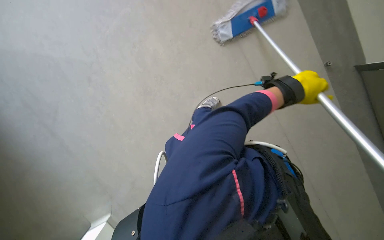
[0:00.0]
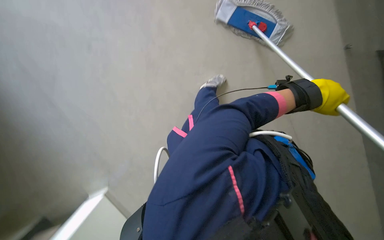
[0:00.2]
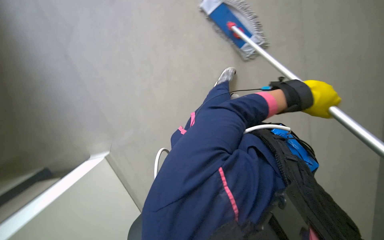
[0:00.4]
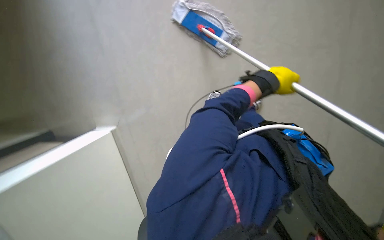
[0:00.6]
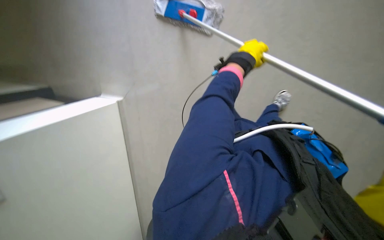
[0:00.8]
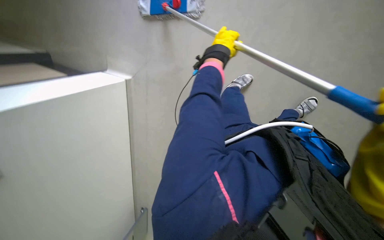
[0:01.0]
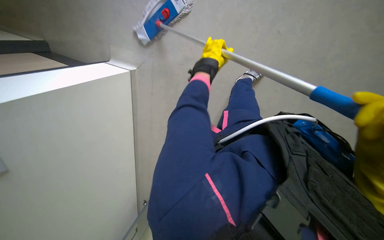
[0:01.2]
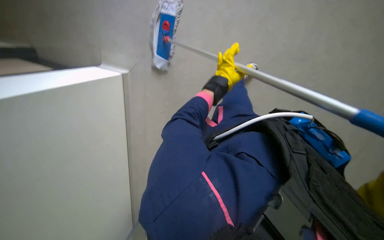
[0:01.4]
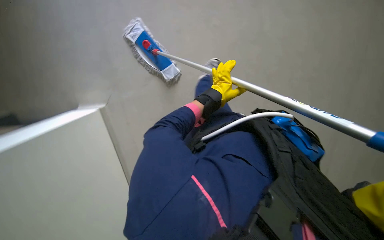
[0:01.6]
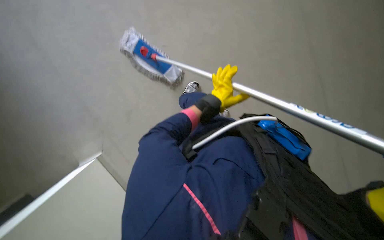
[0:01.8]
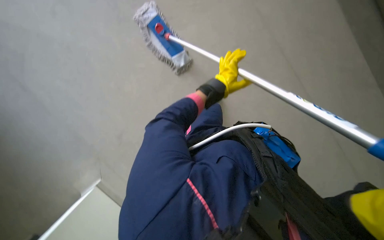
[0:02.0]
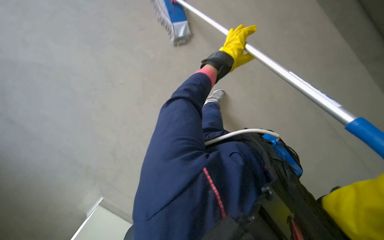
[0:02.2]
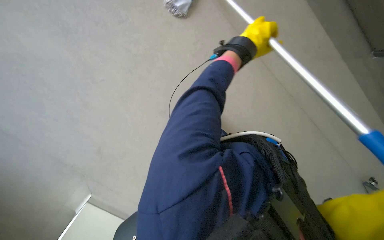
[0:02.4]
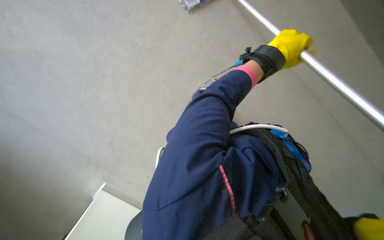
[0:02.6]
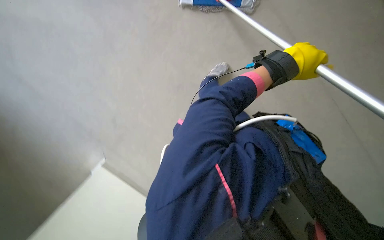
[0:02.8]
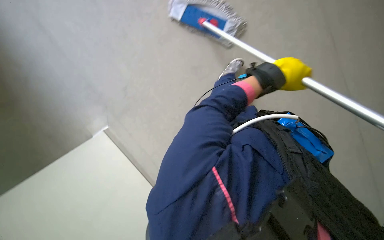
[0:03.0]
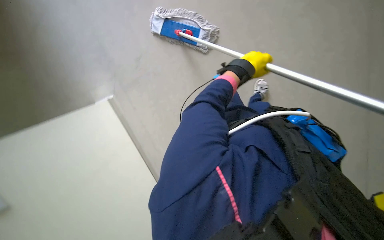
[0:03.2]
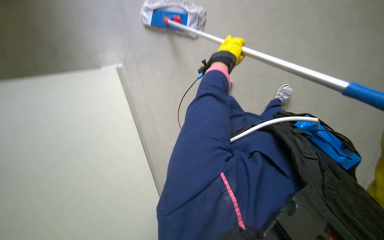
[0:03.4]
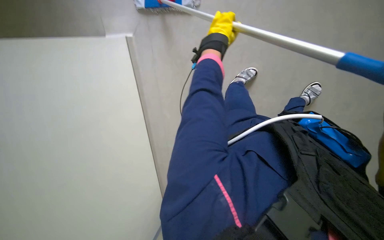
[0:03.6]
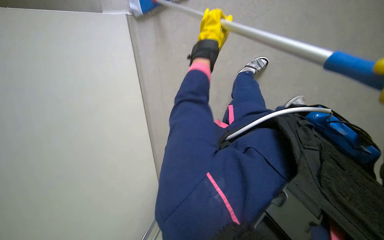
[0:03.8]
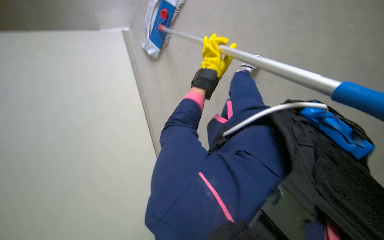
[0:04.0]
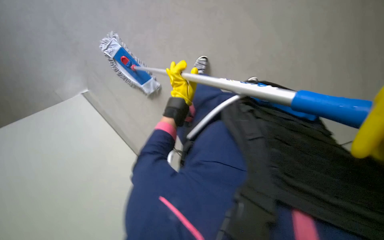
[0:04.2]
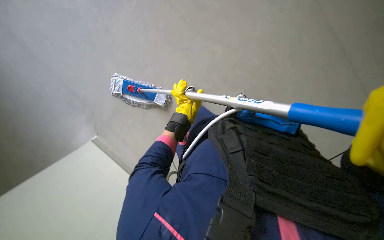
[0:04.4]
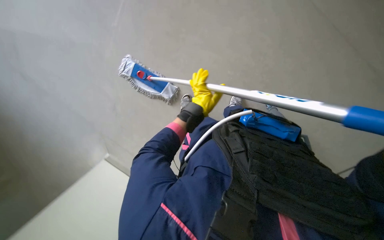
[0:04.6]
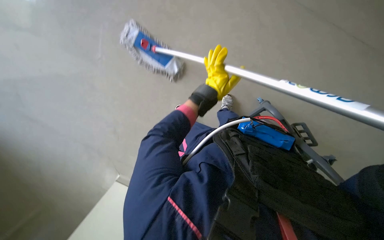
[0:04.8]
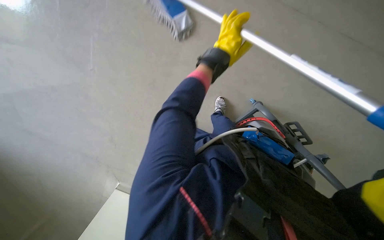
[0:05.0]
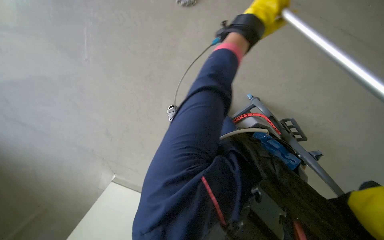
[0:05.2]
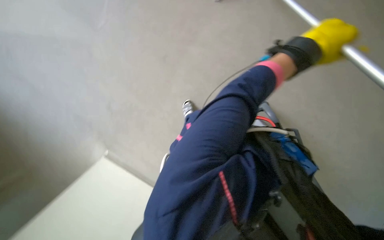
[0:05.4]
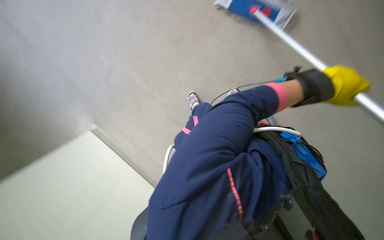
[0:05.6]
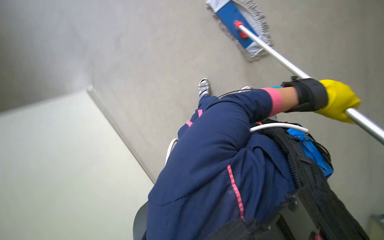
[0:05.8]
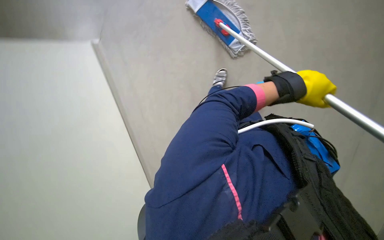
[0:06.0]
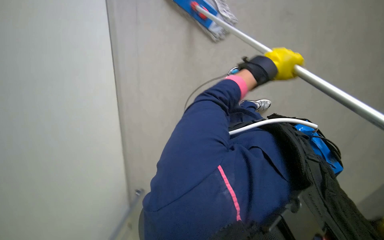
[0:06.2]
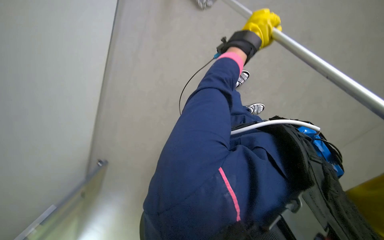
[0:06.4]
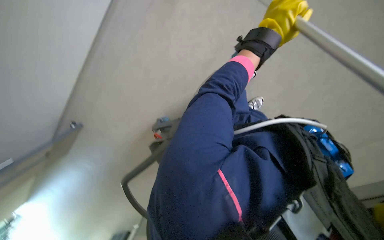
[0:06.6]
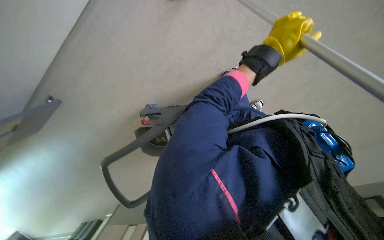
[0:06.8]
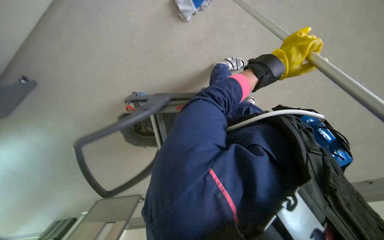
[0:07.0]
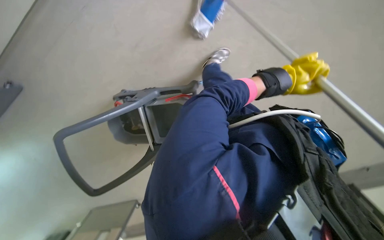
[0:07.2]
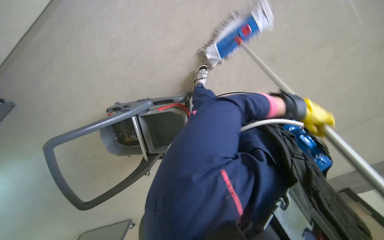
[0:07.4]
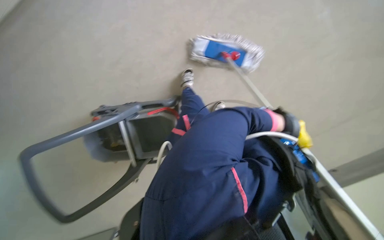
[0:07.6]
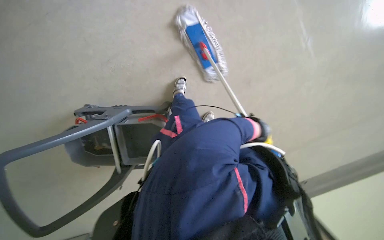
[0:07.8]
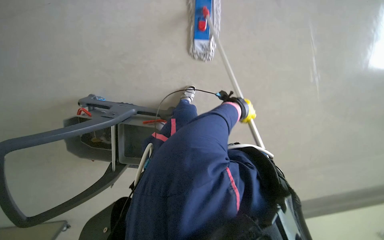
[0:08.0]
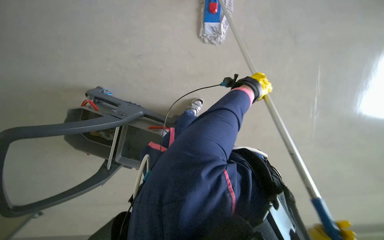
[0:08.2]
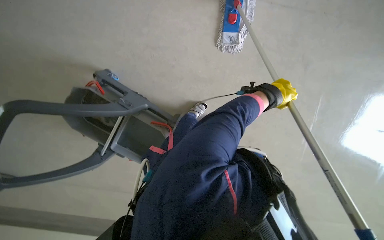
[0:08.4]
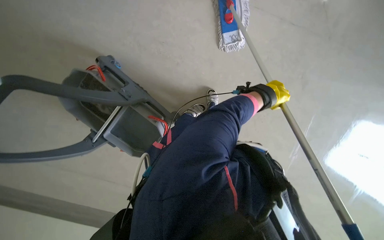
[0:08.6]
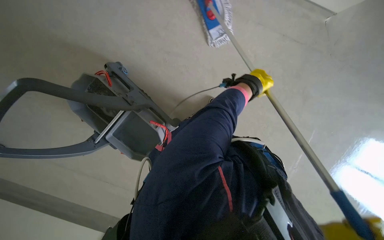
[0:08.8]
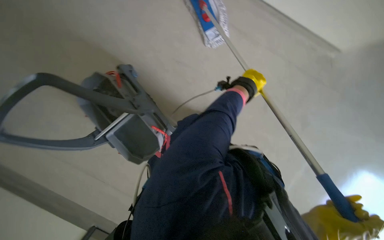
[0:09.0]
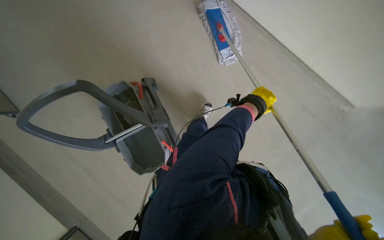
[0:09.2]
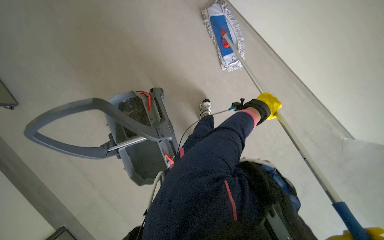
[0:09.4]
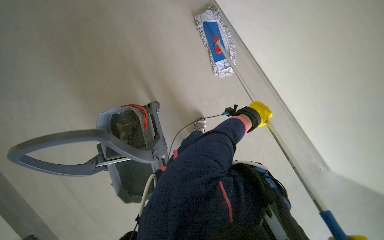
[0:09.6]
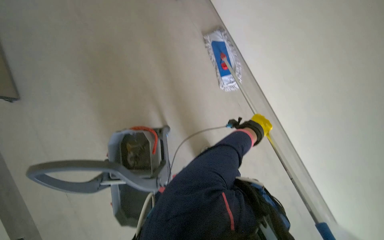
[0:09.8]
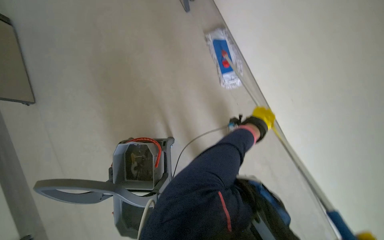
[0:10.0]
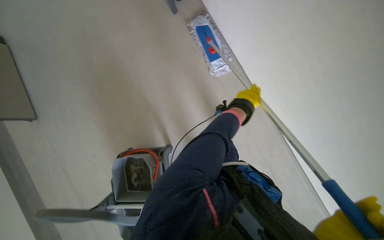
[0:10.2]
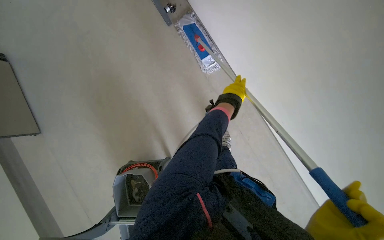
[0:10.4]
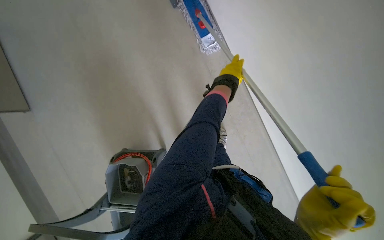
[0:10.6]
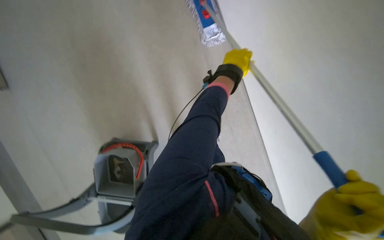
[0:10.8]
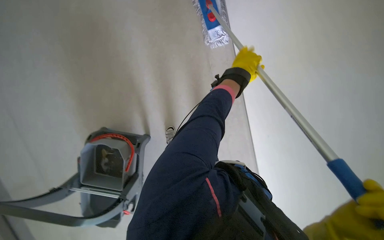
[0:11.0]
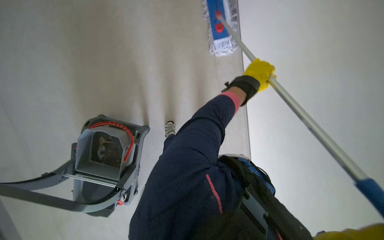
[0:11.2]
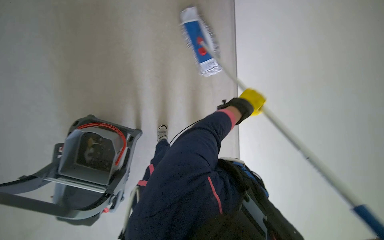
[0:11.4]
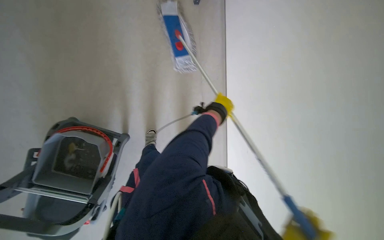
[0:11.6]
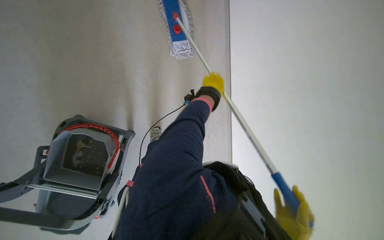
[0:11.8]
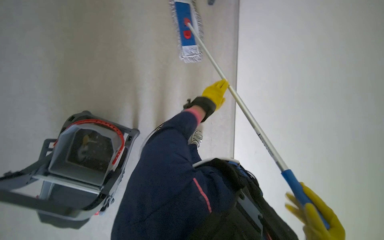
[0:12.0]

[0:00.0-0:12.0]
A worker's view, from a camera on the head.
Job: mopping floor.
The whole recording: Mopping hallway floor. The worker mops the hallway floor, periodically wringing the mop in the bucket.
0:00.0 to 0:01.6: The camera pitches downward, by approximately 15 degrees. The left hand is displaced to the left and farther from the camera by approximately 25 cm.
0:01.6 to 0:03.0: The view tilts about 25 degrees downward. The left hand shifts approximately 20 cm nearer to the camera.
0:03.0 to 0:04.4: Everything in view rotates approximately 30 degrees counterclockwise. The left hand heads farther from the camera and to the left, covering roughly 20 cm.
0:04.4 to 0:06.0: The camera is aimed approximately 20 degrees further to the right. The scene rotates clockwise by roughly 30 degrees. The left hand is displaced nearer to the camera and to the right by some 30 cm.
0:07.6 to 0:09.0: The camera pitches upward, by approximately 15 degrees. Everything in view rotates some 50 degrees clockwise.
0:10.4 to 0:12.0: The view pans to the right by about 20 degrees.

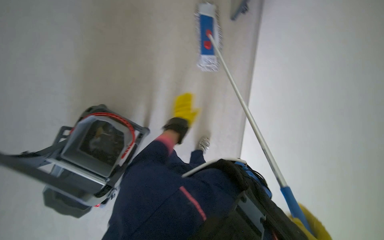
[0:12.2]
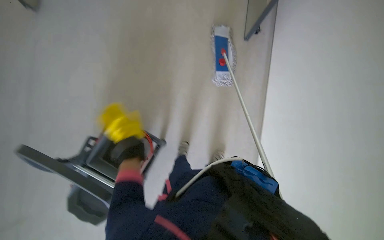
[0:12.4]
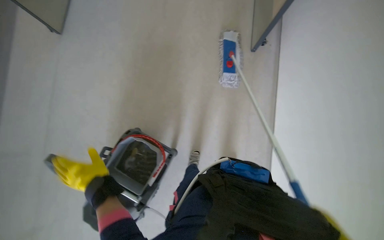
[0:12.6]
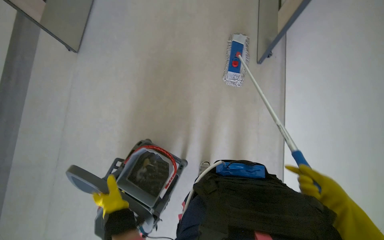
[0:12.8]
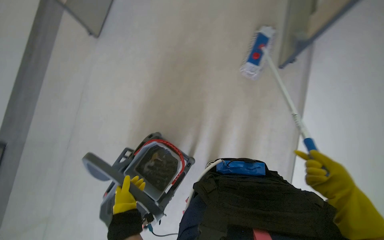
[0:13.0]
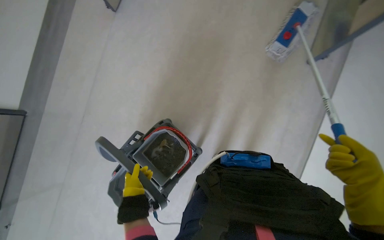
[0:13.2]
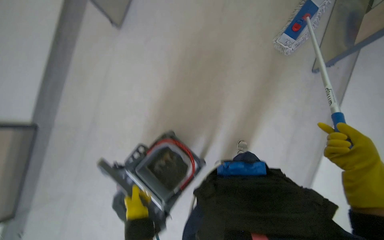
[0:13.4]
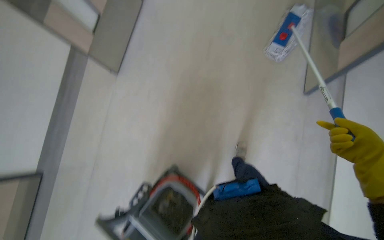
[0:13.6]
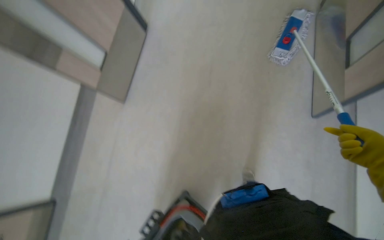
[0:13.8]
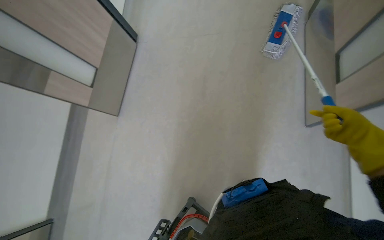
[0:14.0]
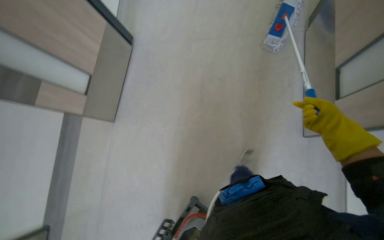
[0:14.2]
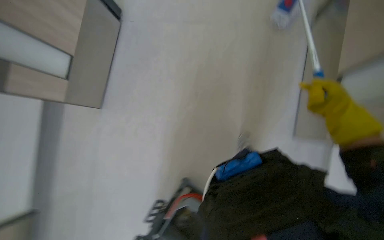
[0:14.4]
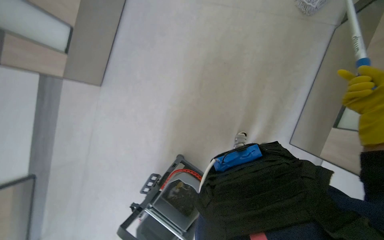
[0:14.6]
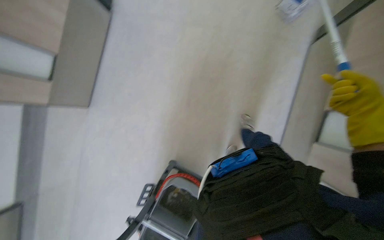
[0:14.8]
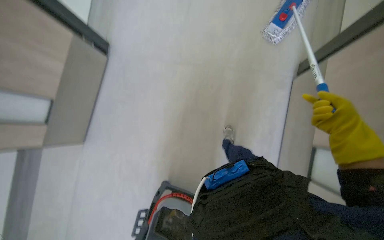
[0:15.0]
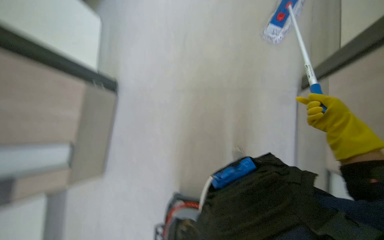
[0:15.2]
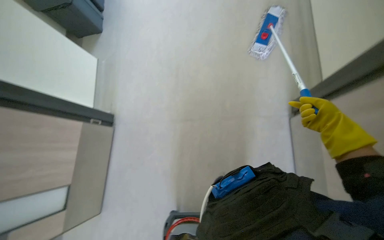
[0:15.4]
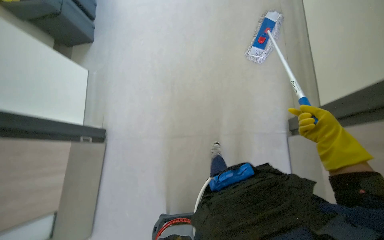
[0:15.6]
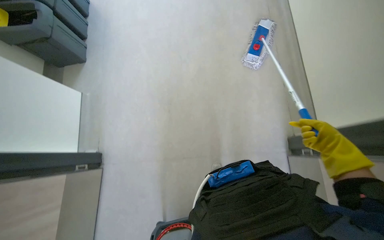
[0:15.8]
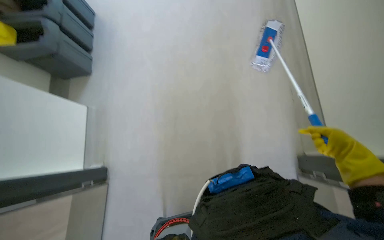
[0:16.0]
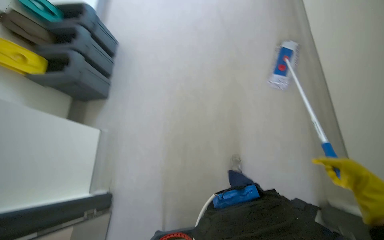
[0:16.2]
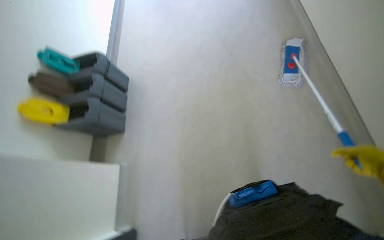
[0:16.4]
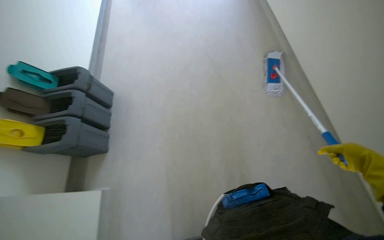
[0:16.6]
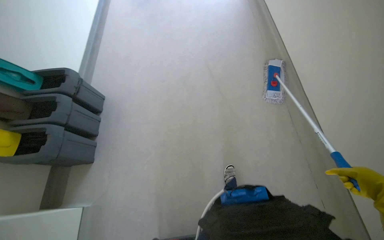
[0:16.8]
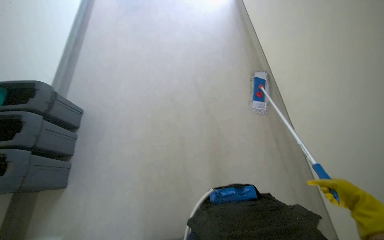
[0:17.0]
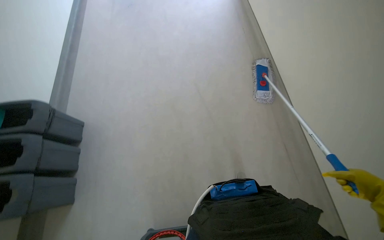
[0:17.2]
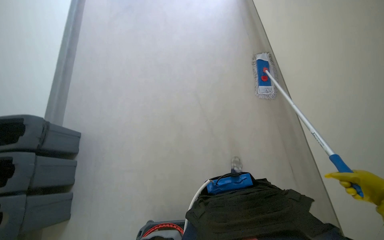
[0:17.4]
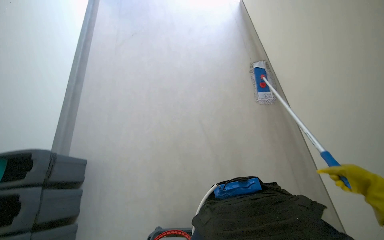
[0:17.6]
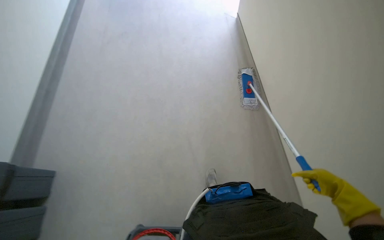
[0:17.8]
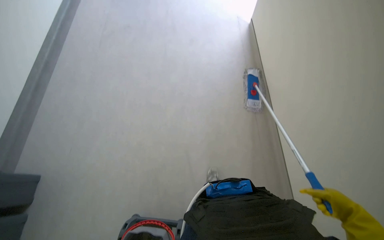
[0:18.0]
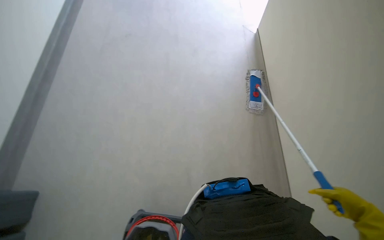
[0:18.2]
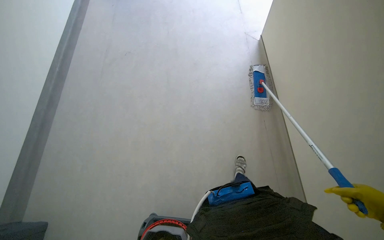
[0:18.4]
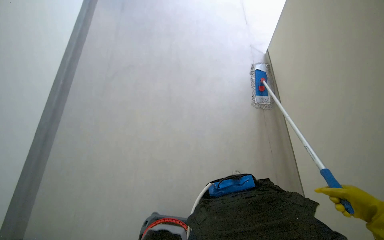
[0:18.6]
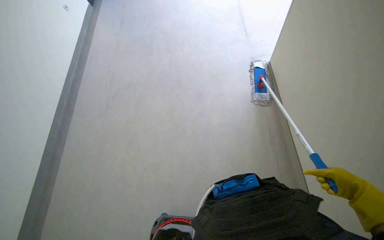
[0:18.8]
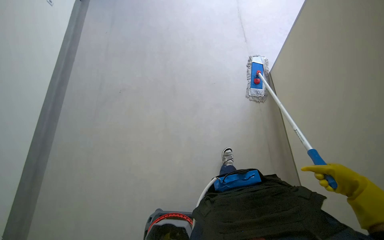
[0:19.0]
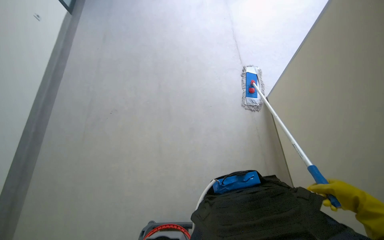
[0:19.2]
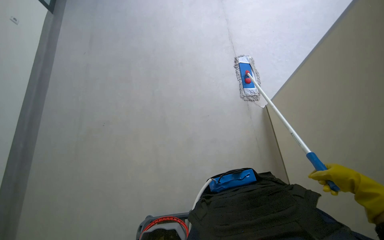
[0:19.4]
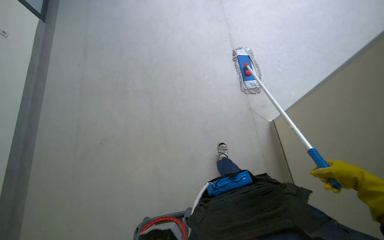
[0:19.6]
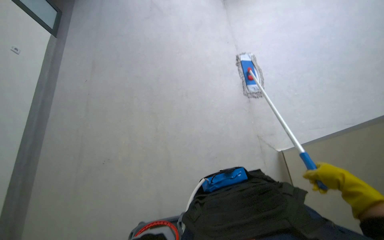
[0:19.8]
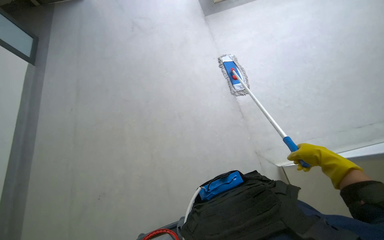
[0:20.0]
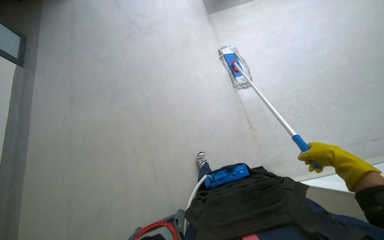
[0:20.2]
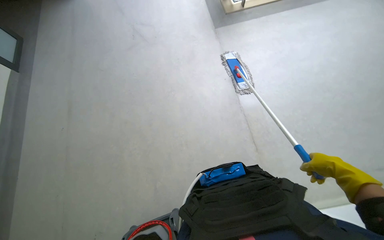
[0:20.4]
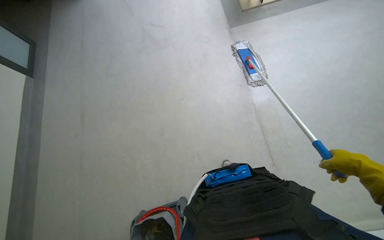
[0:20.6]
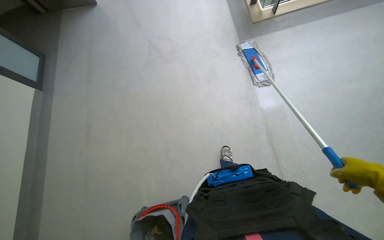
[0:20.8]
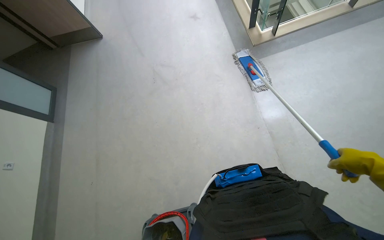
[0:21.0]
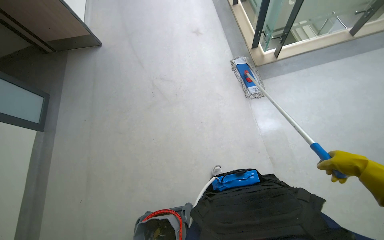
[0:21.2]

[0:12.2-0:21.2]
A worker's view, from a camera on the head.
Job: mopping floor.
The whole recording: Mopping hallway floor. The worker mops the hallway floor, periodically wringing the mop in the bucket.
0:12.2 to 0:13.8: The view pans to the left by about 35 degrees. The view tips upward by approximately 20 degrees.
0:15.2 to 0:16.6: The camera pitches upward, by about 35 degrees.
0:16.6 to 0:18.2: The camera is carried about 70 cm. The view tips upward by roughly 15 degrees.
0:18.2 to 0:19.8: The camera is carried some 60 cm.
0:19.8 to 0:21.2: The head travels roughly 1 m.